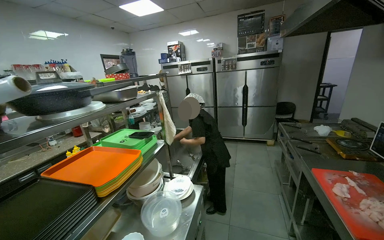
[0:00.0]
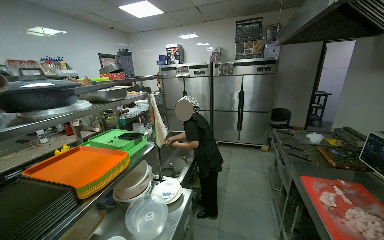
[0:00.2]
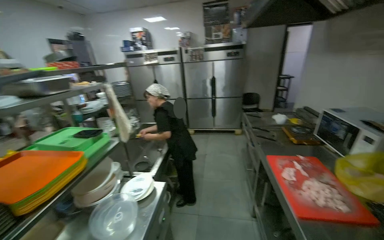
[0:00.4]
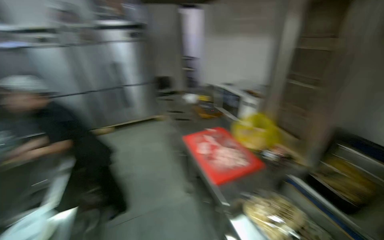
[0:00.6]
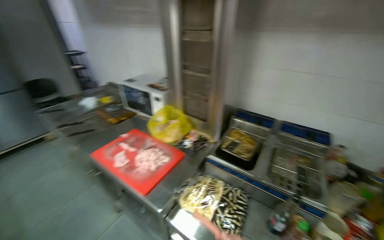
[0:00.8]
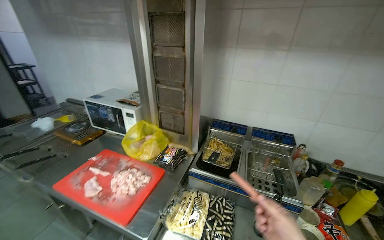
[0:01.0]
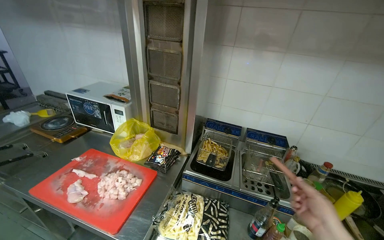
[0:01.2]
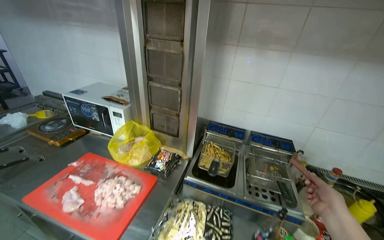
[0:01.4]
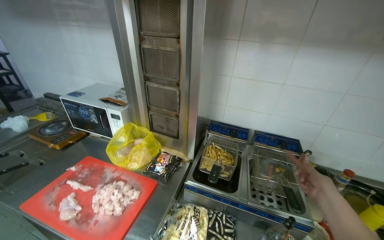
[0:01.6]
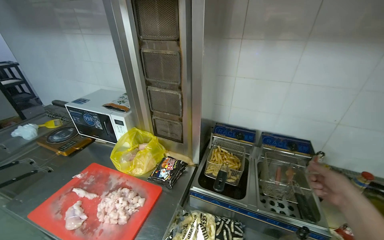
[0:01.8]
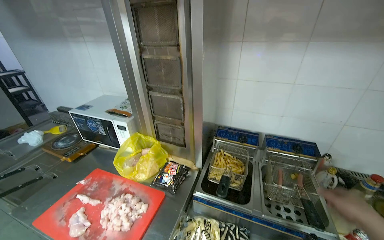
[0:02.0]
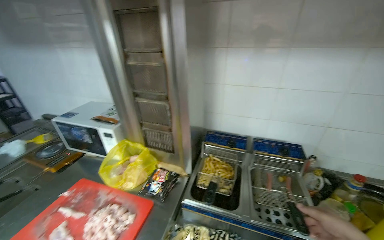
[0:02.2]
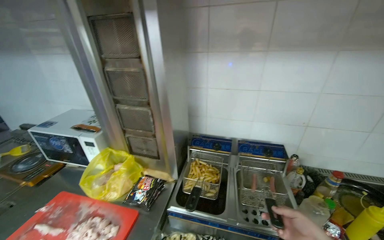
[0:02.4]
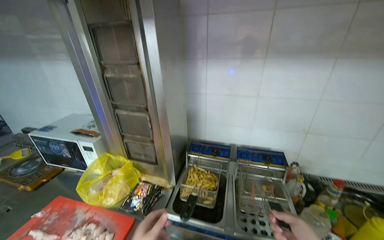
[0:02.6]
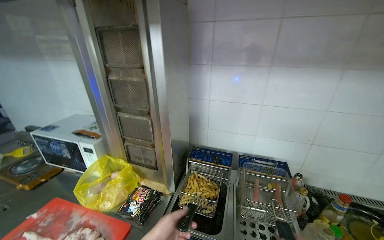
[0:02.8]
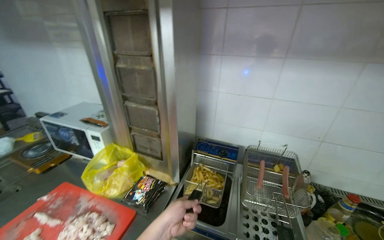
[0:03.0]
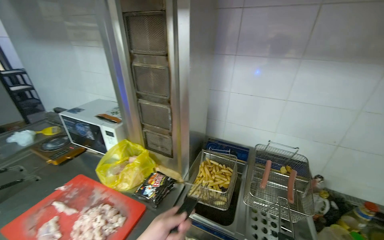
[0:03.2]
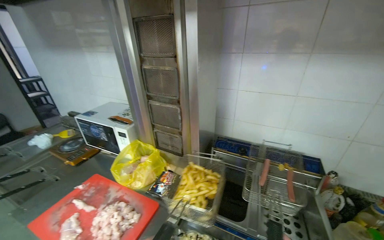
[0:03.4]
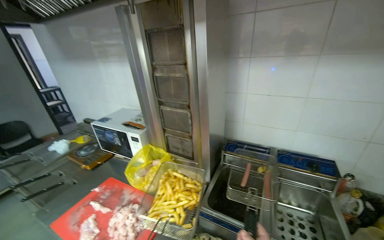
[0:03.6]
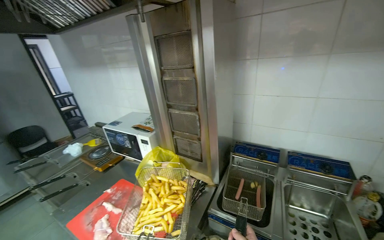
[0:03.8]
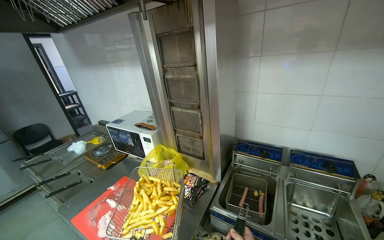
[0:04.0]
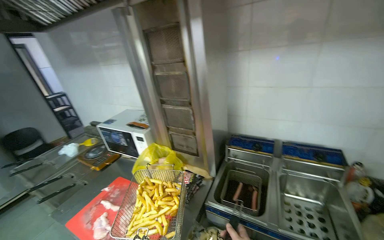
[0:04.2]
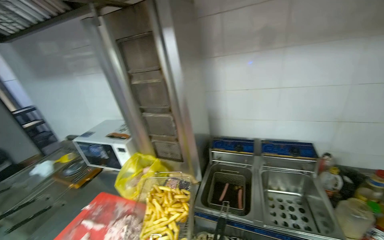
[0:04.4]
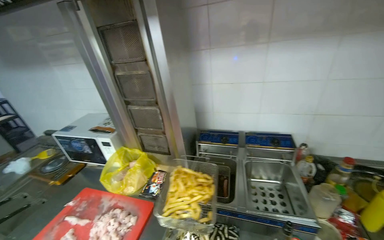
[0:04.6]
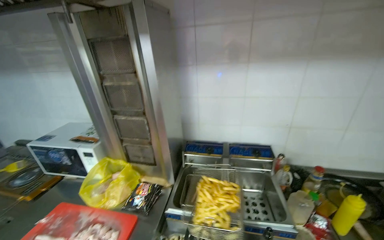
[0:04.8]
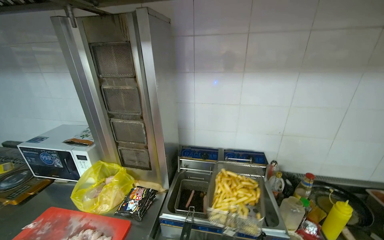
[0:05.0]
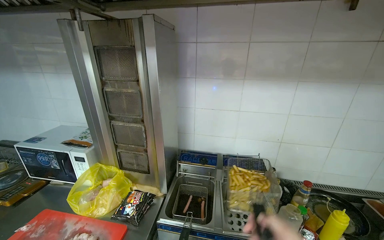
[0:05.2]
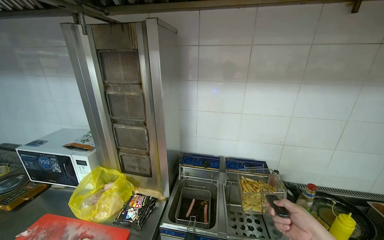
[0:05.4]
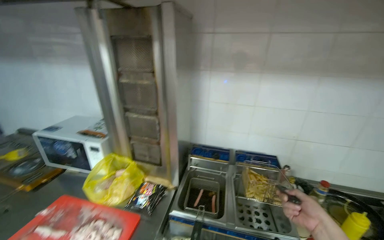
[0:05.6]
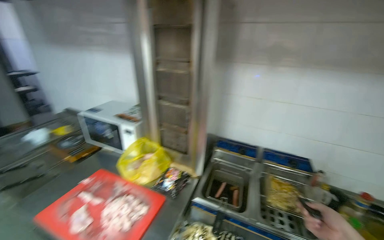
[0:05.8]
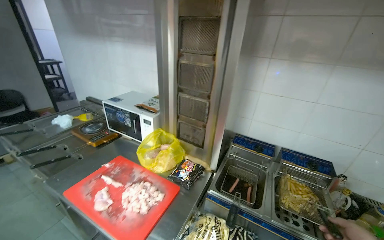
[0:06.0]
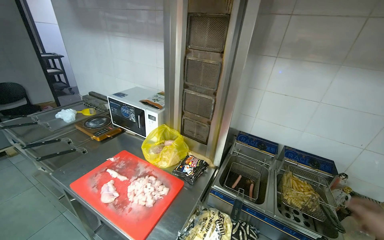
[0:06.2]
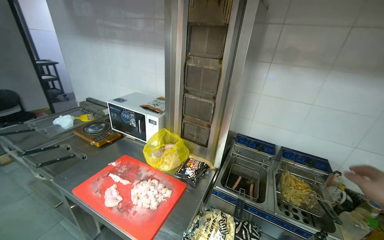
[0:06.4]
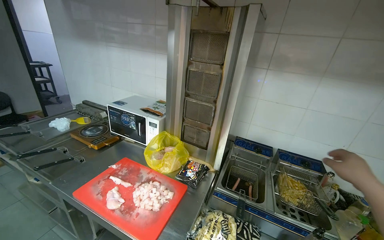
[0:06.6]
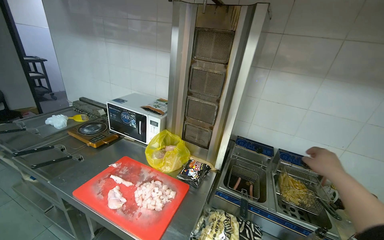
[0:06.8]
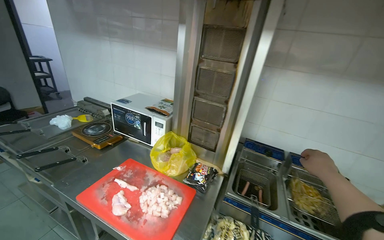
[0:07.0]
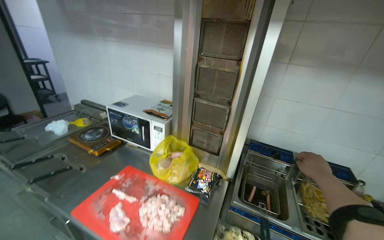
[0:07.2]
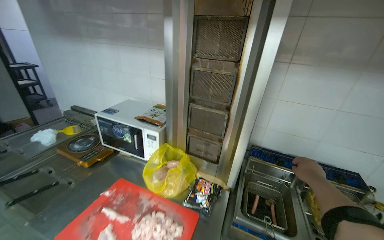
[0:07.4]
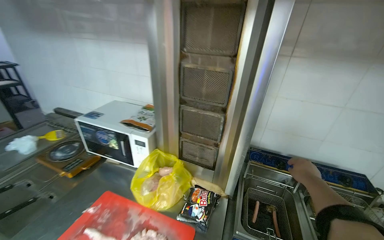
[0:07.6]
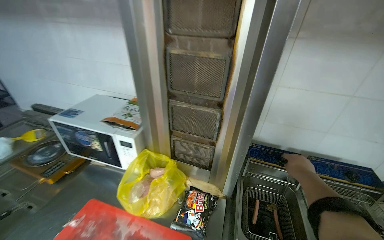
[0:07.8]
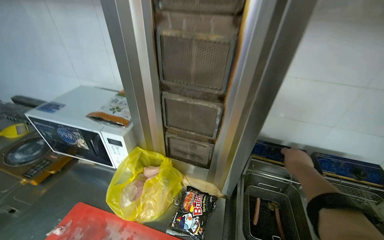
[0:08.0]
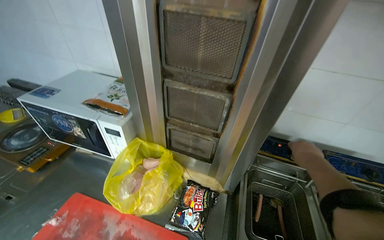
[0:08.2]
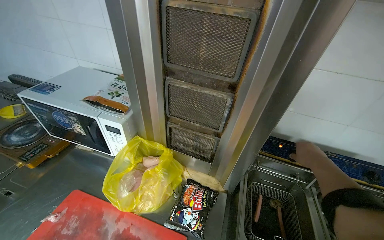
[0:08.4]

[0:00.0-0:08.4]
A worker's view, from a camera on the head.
Job: cooking food.
The whole recording: Frying food in deep fryer. The worker takes out fries and hot dogs from the deep fryer and adjusts the machine.
0:00.0 to 0:01.4: The wearer moves approximately 50 cm. The head turns to the right by about 90 degrees.
0:04.2 to 0:05.6: The view swings approximately 15 degrees to the right.
0:07.0 to 0:08.4: The head travels some 50 cm. The wearer looks about 15 degrees further downward.

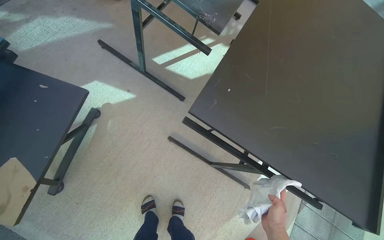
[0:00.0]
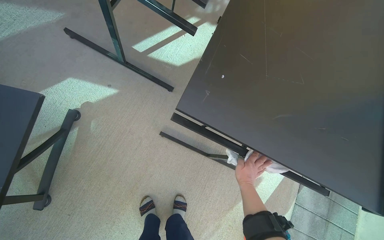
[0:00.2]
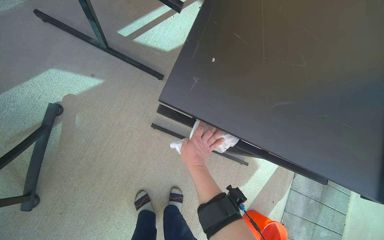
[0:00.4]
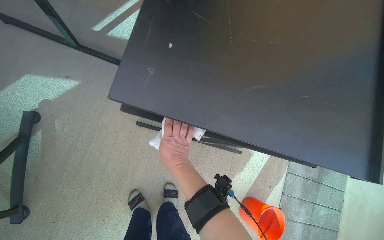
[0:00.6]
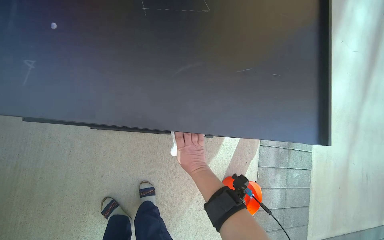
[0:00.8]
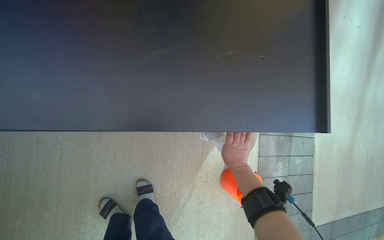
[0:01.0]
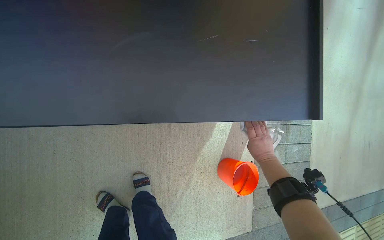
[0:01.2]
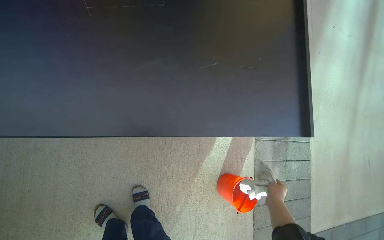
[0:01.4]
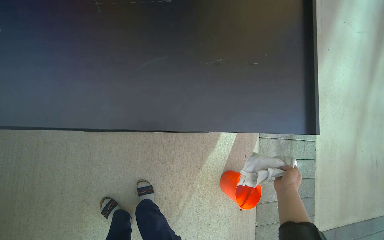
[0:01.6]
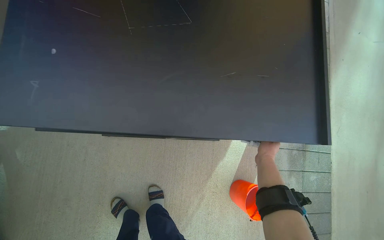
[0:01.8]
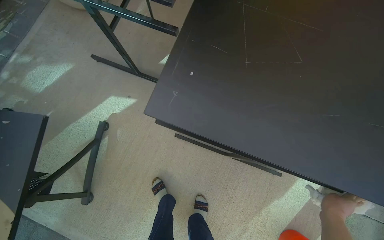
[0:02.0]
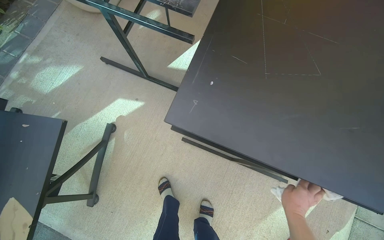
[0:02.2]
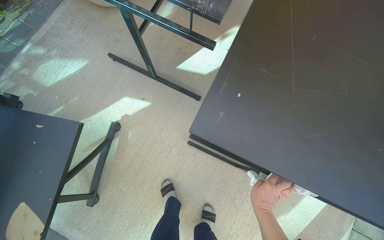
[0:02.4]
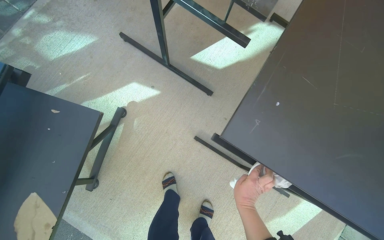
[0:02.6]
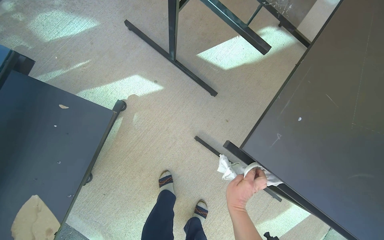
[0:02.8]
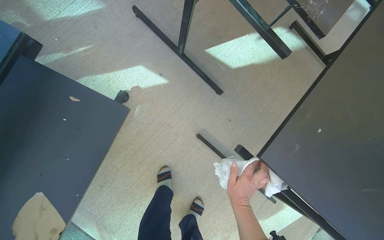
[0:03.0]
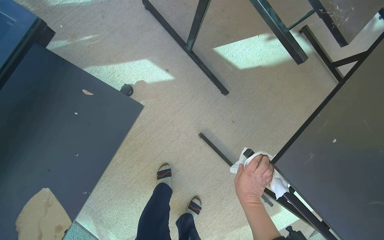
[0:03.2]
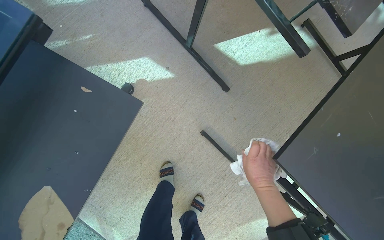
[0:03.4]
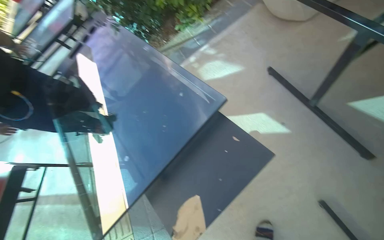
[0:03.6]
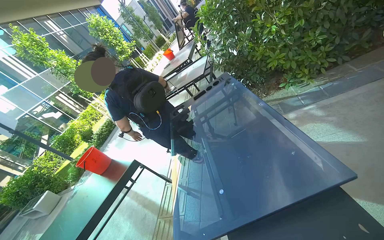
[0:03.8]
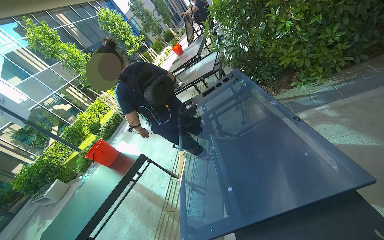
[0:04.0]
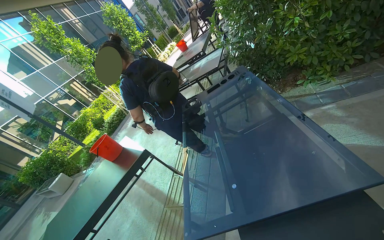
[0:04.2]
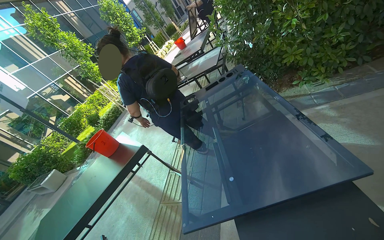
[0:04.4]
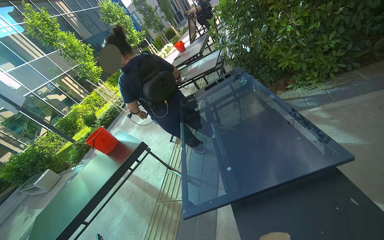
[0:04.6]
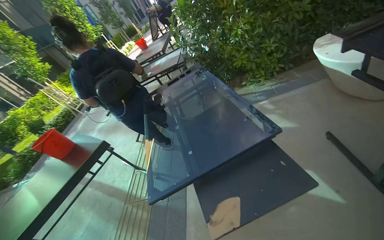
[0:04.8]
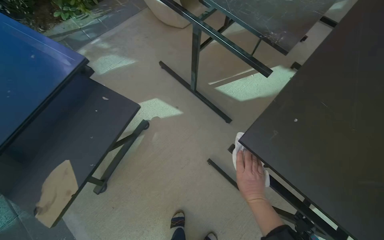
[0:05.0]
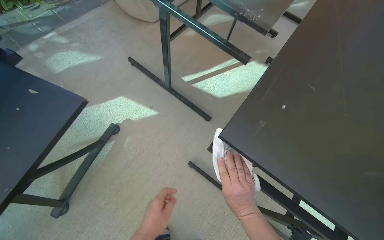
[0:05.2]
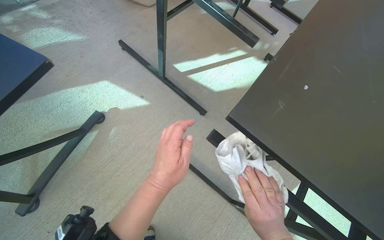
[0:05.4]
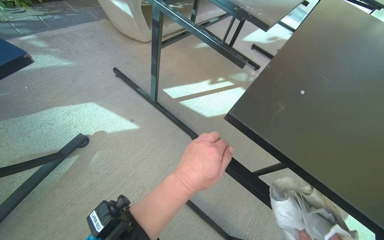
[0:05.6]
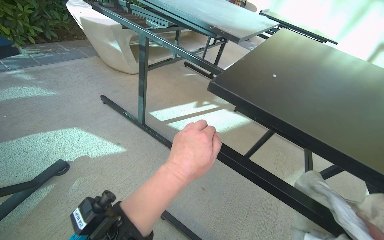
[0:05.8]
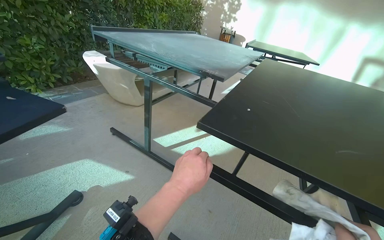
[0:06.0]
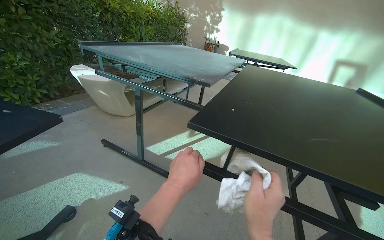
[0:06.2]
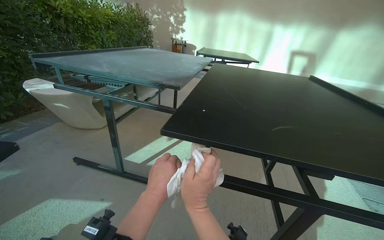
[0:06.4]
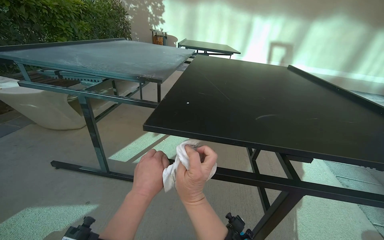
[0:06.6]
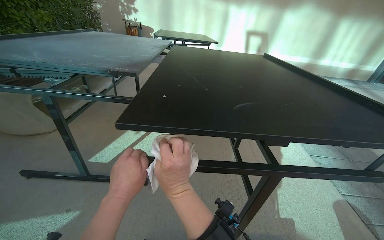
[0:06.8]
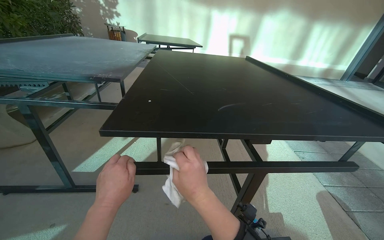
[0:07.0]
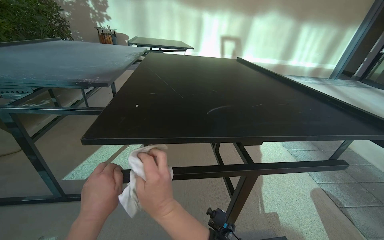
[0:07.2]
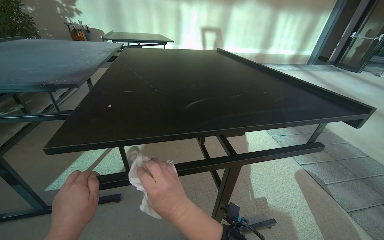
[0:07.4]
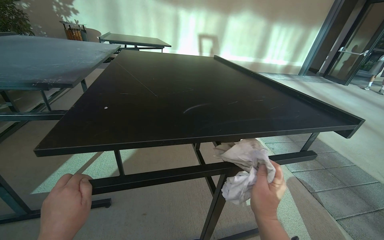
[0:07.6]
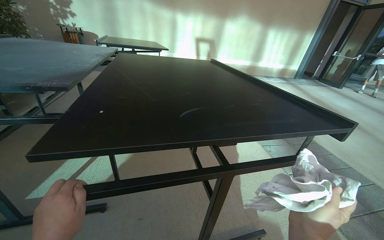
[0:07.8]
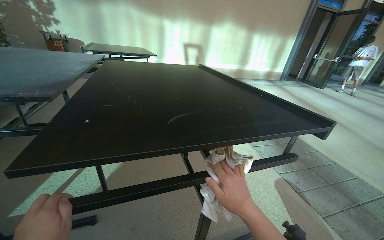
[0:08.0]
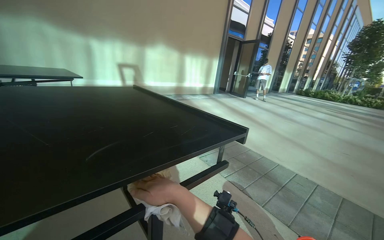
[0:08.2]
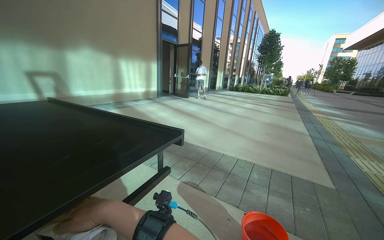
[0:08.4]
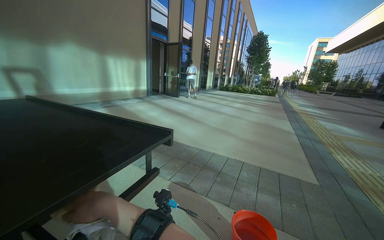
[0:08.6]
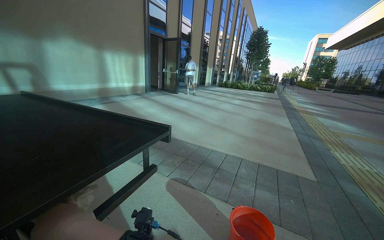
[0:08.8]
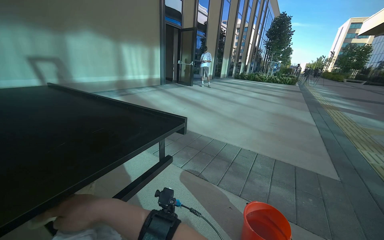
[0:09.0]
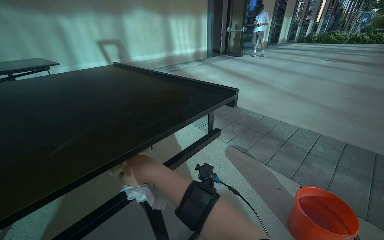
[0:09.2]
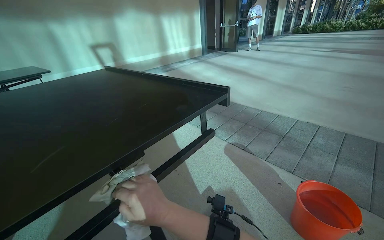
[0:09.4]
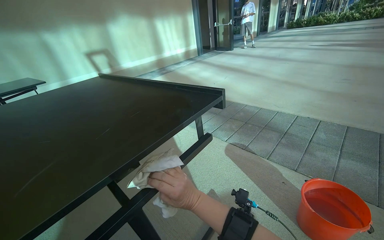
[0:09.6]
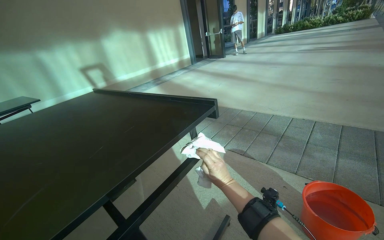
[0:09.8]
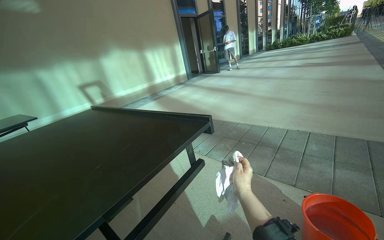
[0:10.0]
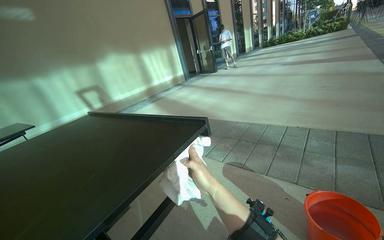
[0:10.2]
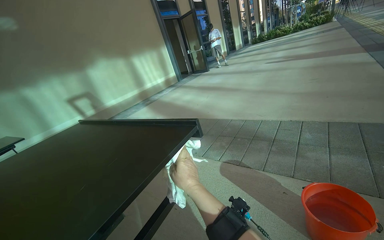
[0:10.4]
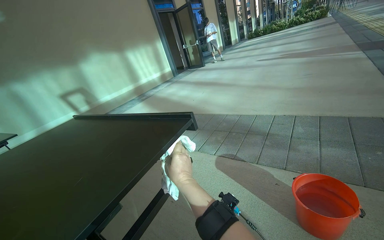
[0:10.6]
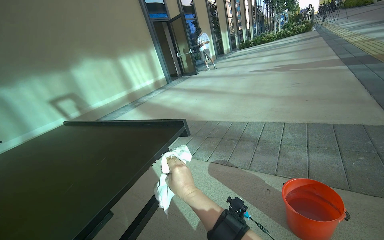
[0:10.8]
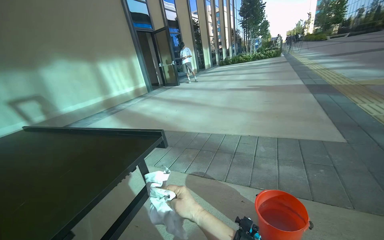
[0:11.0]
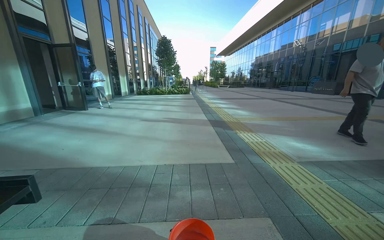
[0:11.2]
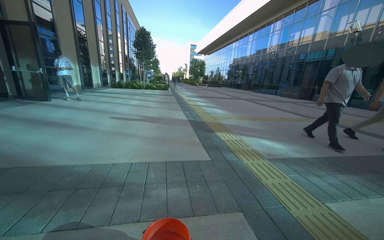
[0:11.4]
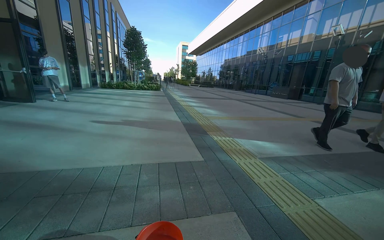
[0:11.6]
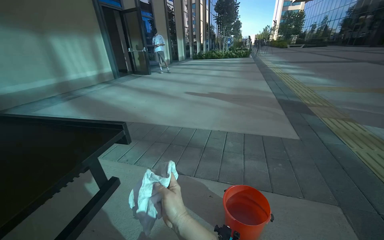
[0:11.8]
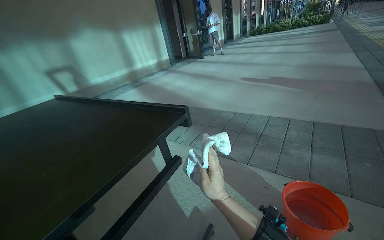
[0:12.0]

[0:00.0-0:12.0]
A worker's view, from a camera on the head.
Job: wiping surfaces.
The whole recording: Wiping outdoor tables. The worker wipes the top surfaces of several outdoor tables with a white cloth.
0:00.0 to 0:01.6: The wearer looks roughly 20 degrees further downward. The scene turns approximately 25 degrees counterclockwise in the picture.
0:01.6 to 0:03.0: The camera travels approximately 50 cm. The wearer's head swings some 40 degrees to the left.
0:04.4 to 0:06.0: The head rotates roughly 85 degrees to the right.
0:06.0 to 0:07.6: The head turns to the right by about 45 degrees.
0:07.6 to 0:09.0: The head turns to the right by some 45 degrees.
0:09.0 to 0:10.4: The camera is aimed some 15 degrees further to the left.
